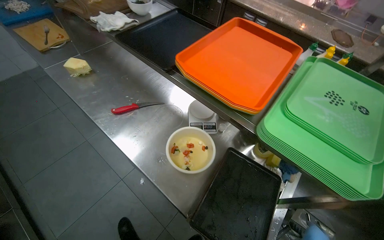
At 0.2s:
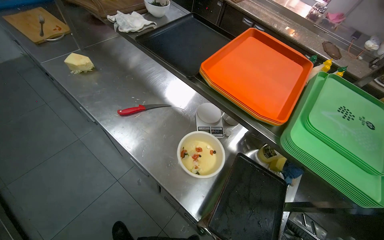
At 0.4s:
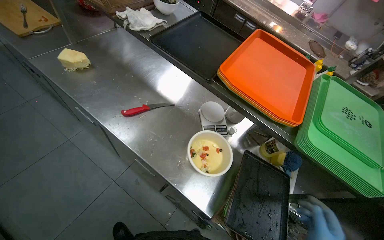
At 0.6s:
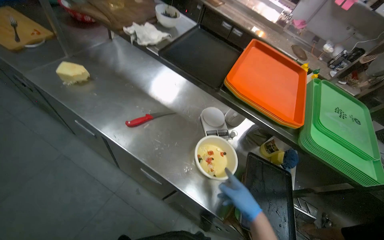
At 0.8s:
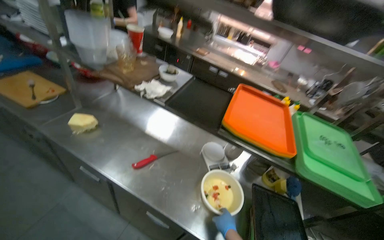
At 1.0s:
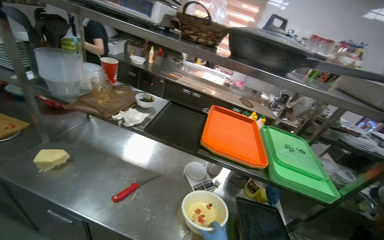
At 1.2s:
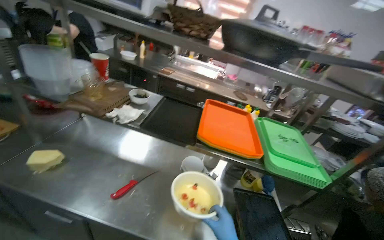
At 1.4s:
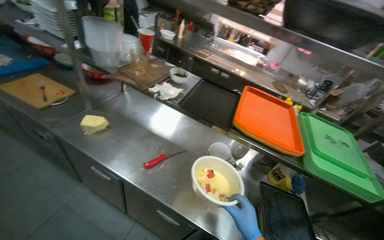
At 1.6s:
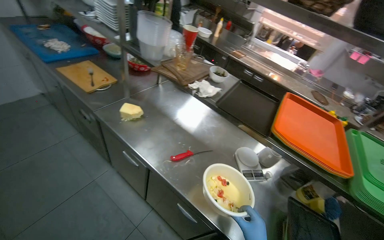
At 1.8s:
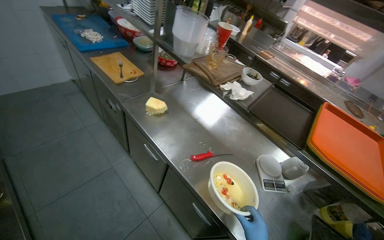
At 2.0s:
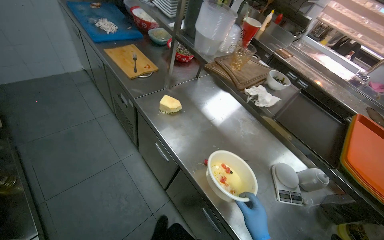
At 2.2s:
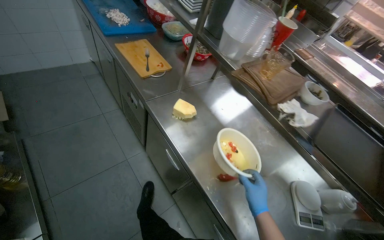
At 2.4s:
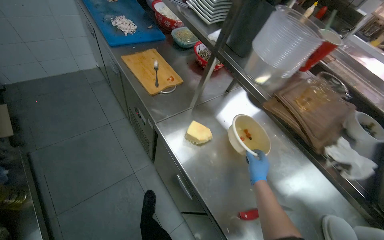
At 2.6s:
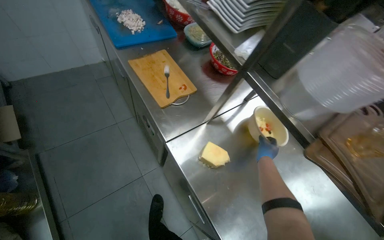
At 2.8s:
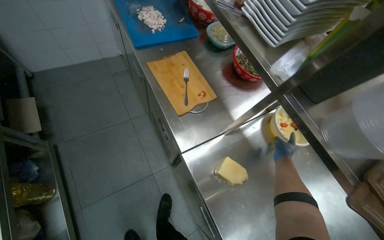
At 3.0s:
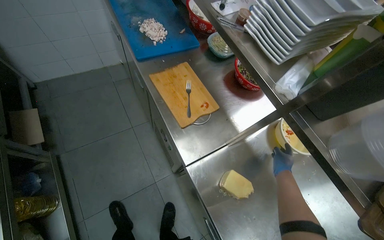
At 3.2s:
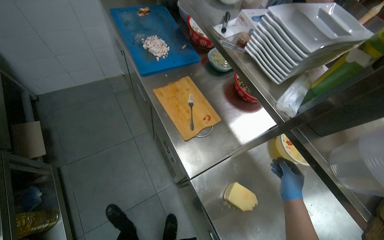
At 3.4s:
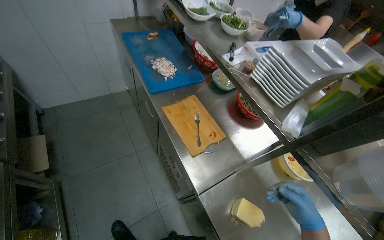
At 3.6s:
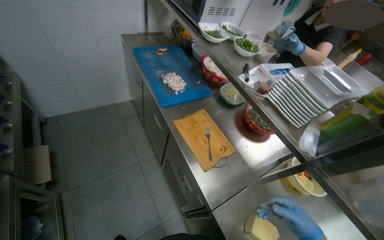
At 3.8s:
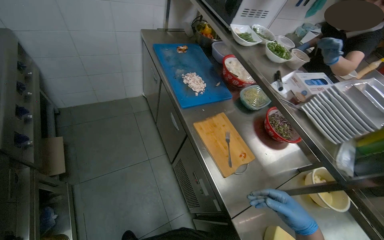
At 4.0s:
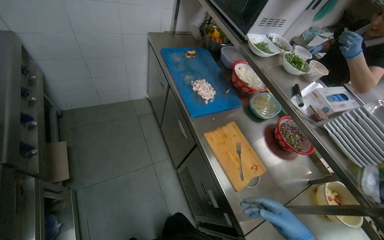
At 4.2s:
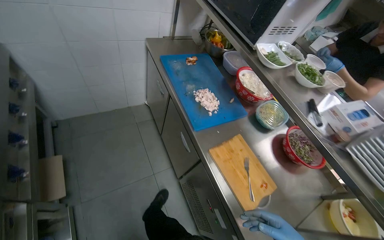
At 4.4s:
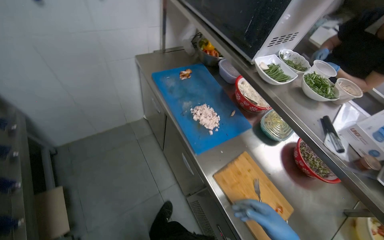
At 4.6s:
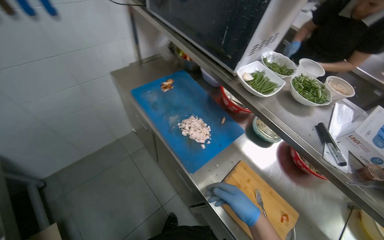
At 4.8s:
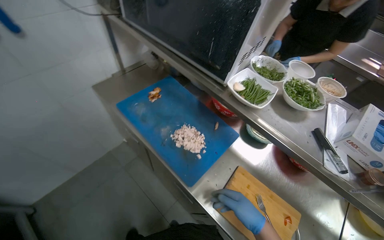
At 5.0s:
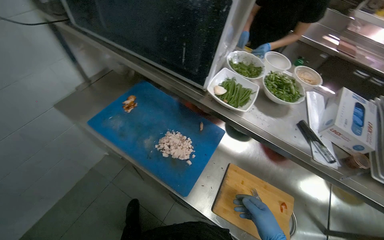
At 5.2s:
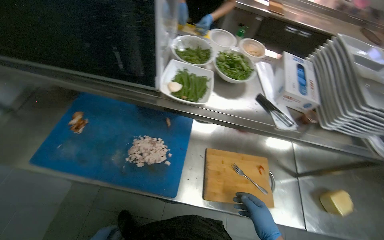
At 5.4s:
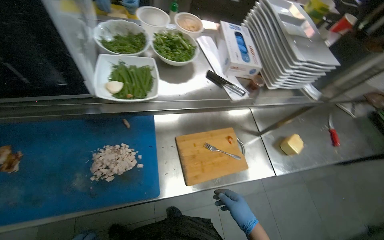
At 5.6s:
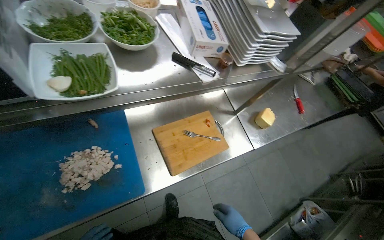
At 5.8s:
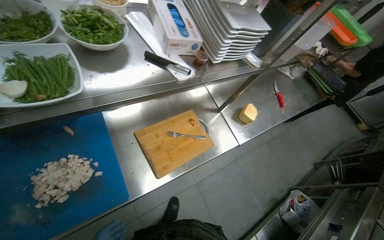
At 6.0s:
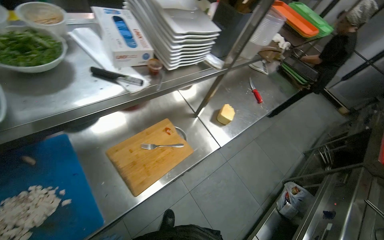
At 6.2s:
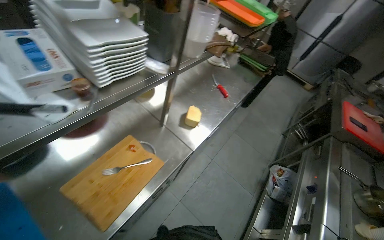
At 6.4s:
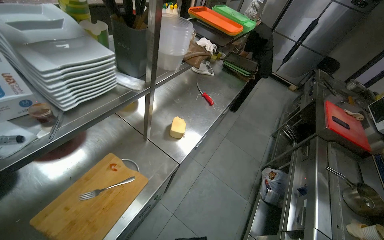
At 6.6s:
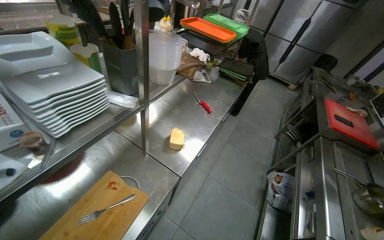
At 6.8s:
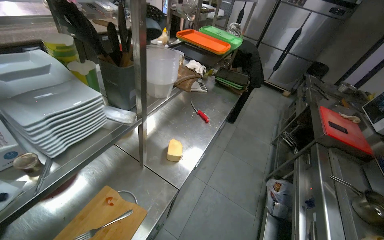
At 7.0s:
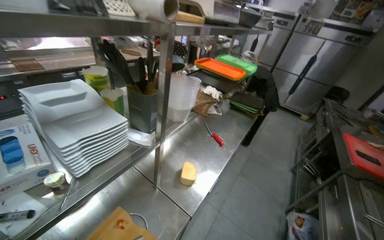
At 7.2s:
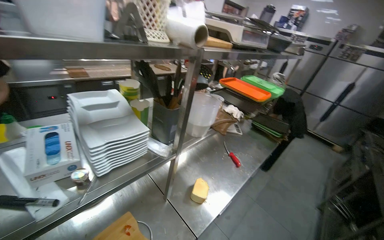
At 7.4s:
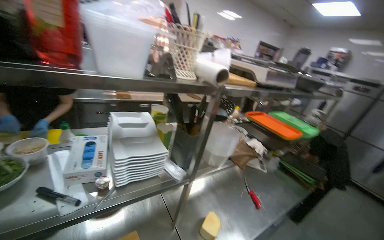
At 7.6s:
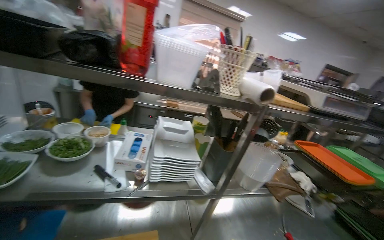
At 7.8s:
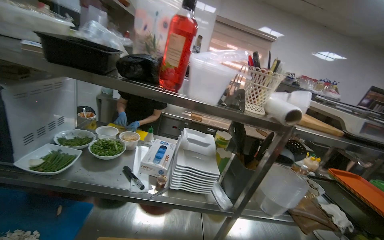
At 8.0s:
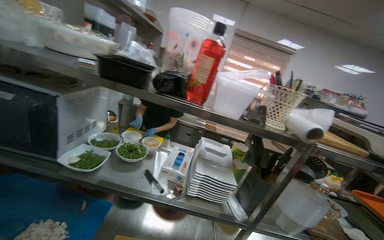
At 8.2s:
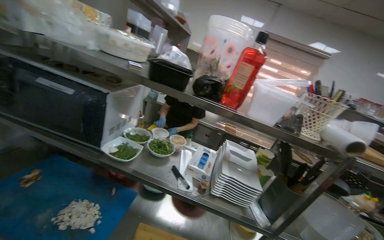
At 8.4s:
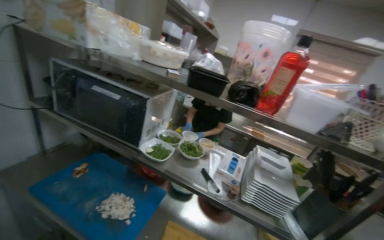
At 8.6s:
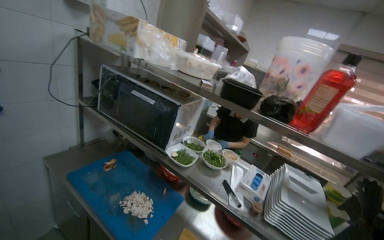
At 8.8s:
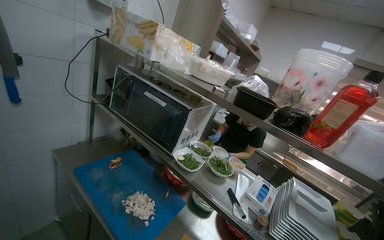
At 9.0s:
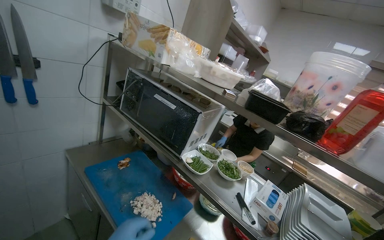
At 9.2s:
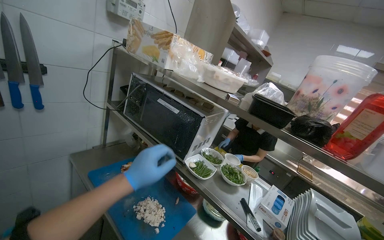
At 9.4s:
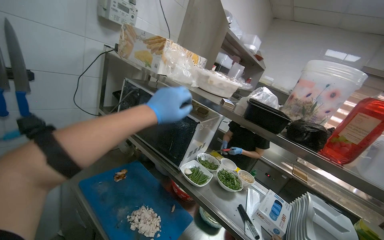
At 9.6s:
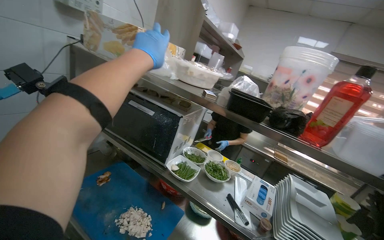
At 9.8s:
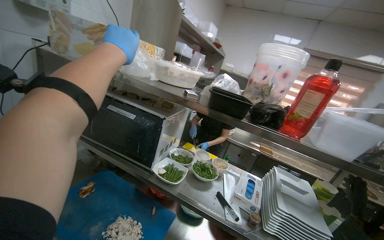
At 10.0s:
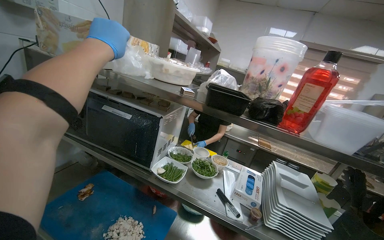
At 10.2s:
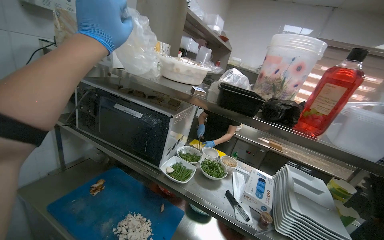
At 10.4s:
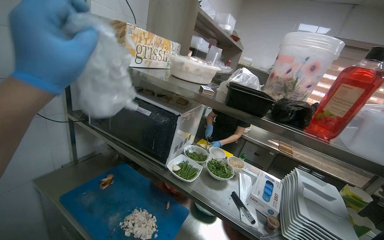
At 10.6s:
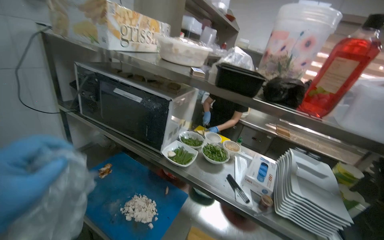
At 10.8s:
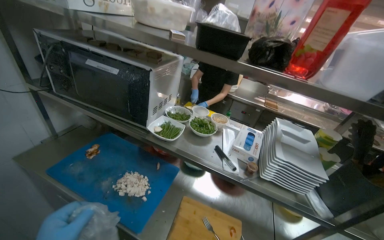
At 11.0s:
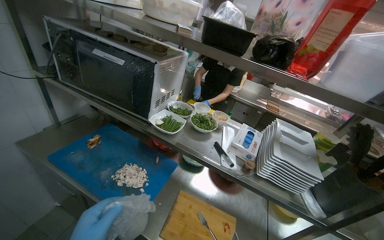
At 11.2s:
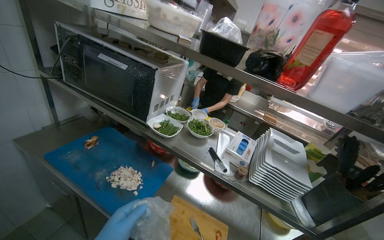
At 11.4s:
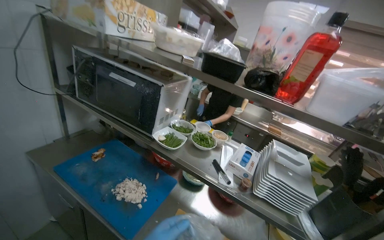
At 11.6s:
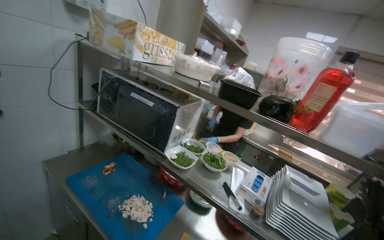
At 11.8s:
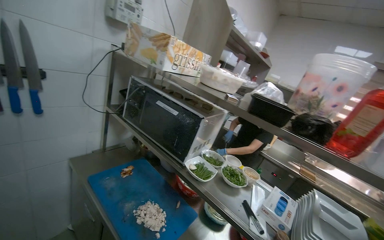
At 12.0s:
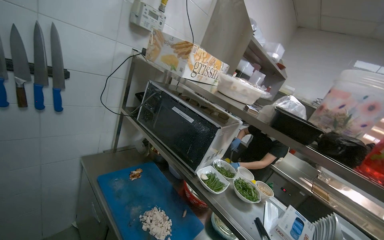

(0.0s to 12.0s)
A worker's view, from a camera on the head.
Job: organizing items.
The whole recording: Bagging and storing cheese. The worker places a block of cheese into a plastic bag and stores it in the refrigerator.
0.0s - 1.6s: The wearer moves to the left, roughly 50 cm.
1.6s - 3.0s: The camera is carried some 70 cm. The wearer looks some 25 degrees further to the left. The view tilts approximately 15 degrees downward.
3.0s - 4.4s: The camera travels some 50 cm.
4.4s - 6.0s: The head turns to the right by approximately 95 degrees. The view tips downward by roughly 20 degrees.
6.0s - 7.6s: The camera is aimed approximately 30 degrees further to the left. The view tips upward by approximately 35 degrees.
7.6s - 9.0s: The head rotates about 50 degrees to the left. The camera pitches upward, by some 15 degrees.

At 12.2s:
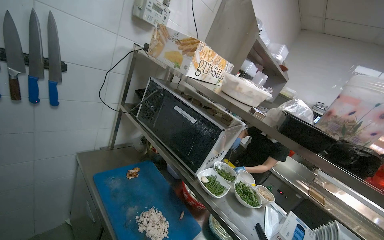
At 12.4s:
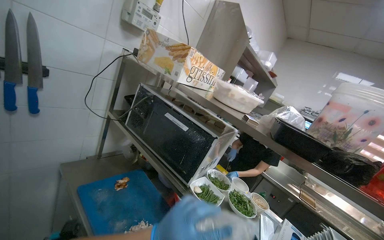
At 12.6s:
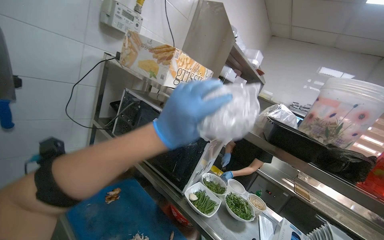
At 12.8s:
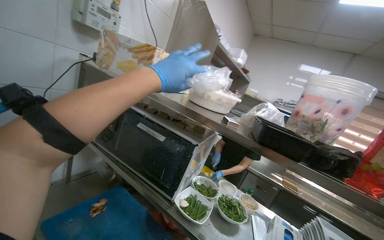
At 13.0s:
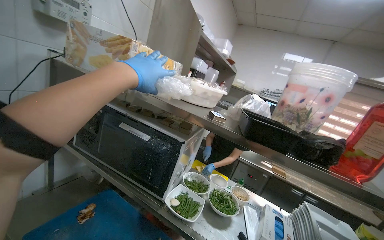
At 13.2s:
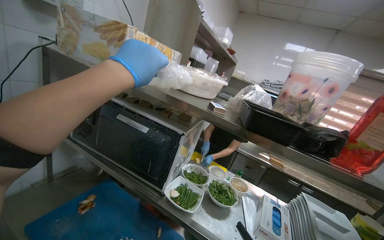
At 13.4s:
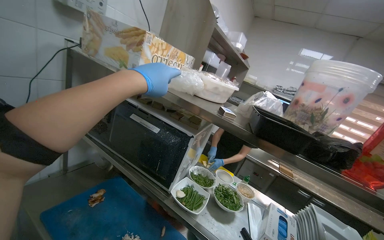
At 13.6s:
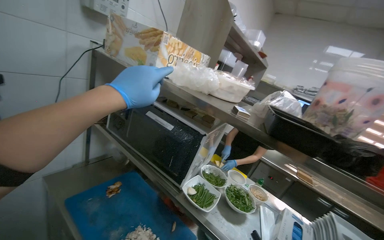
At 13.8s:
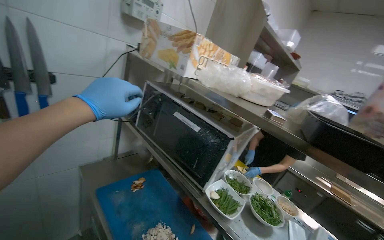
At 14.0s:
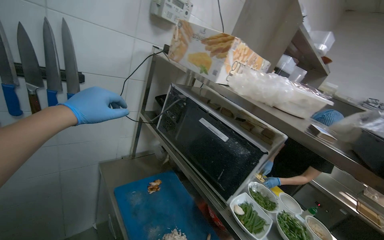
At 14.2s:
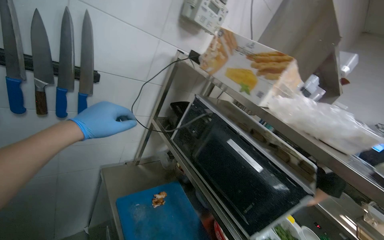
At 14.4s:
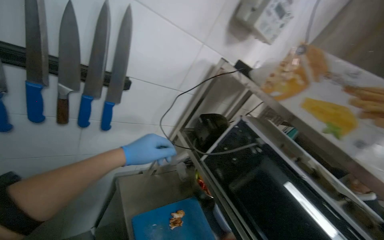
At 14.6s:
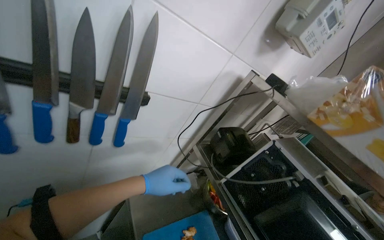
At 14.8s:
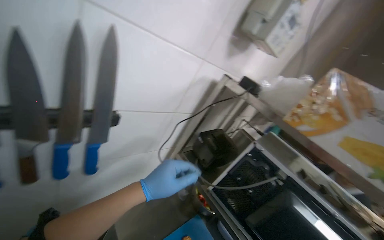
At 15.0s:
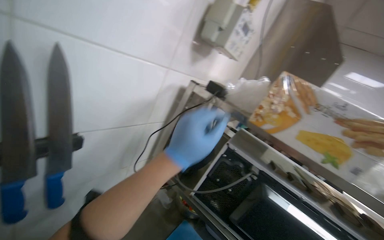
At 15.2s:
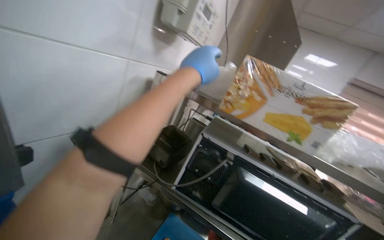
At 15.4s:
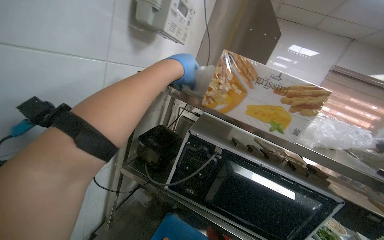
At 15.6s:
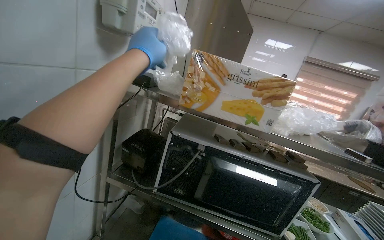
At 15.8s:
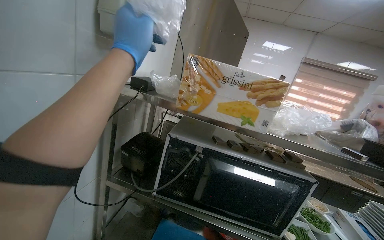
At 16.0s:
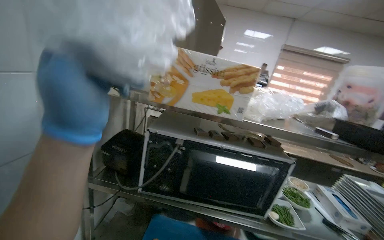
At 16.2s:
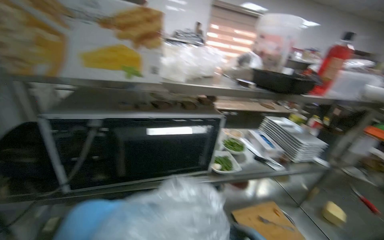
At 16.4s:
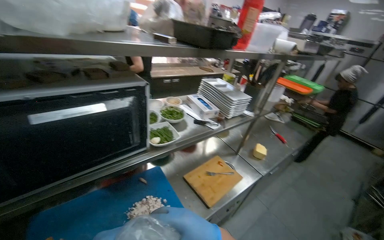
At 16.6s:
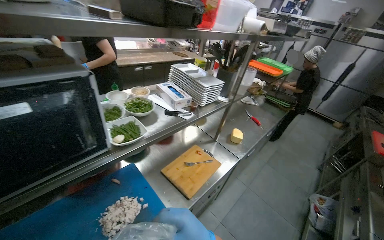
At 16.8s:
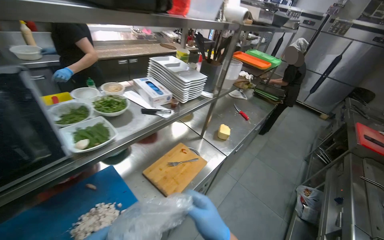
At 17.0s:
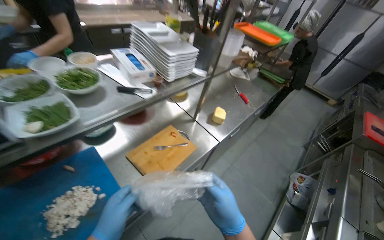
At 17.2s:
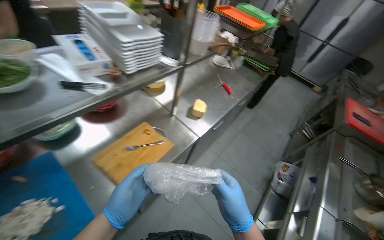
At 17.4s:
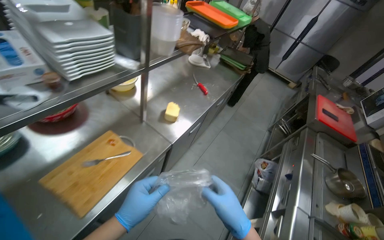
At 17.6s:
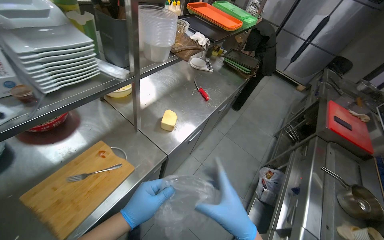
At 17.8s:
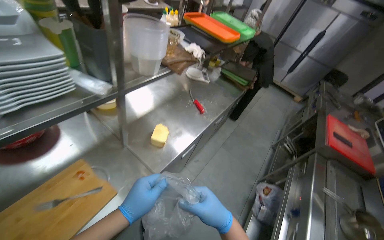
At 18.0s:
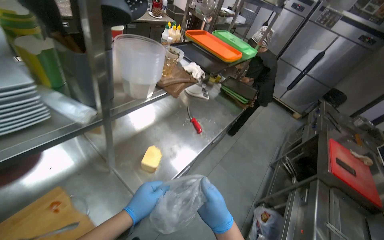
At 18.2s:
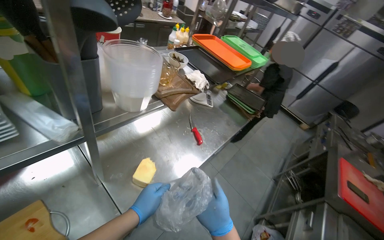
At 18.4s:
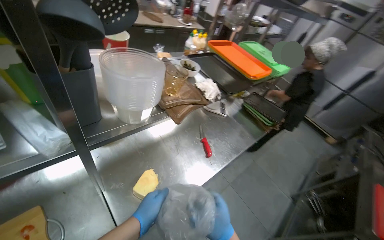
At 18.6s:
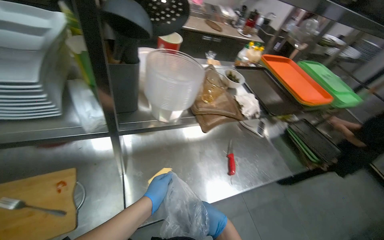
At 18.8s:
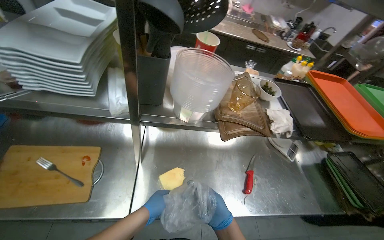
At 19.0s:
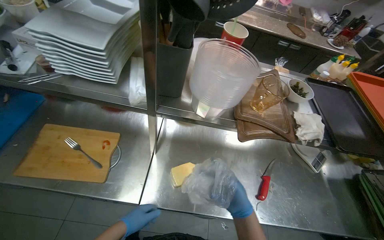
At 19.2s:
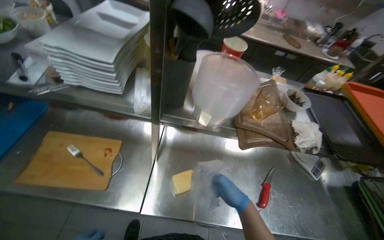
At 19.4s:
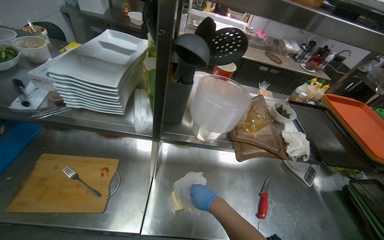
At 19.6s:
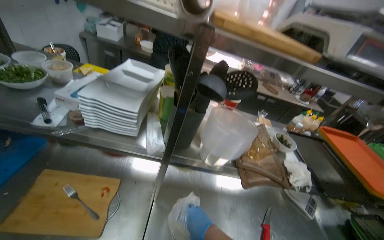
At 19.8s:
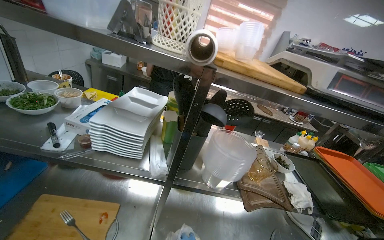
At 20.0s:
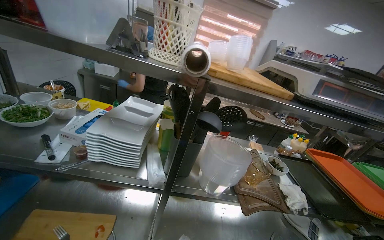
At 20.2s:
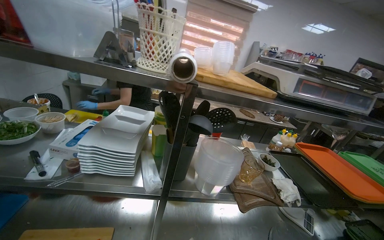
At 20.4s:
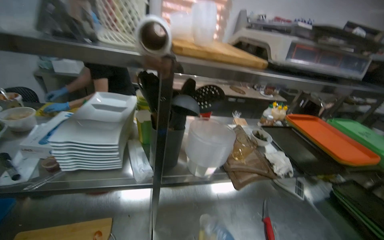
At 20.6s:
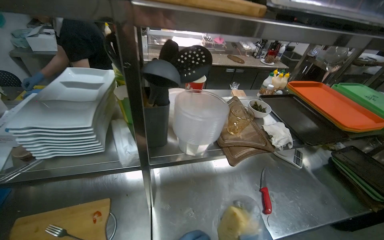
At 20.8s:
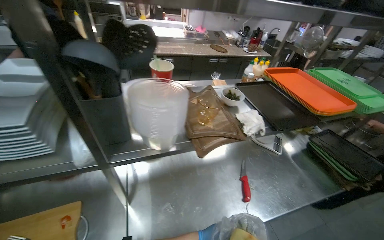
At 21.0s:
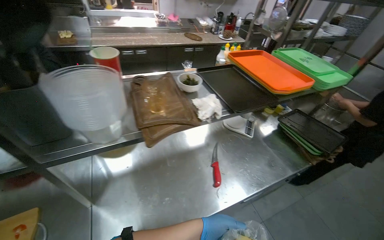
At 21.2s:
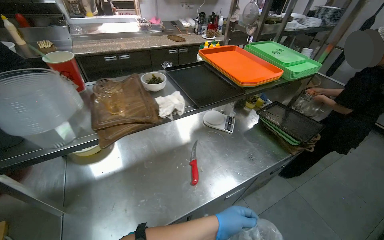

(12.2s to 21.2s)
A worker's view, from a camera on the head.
Job: organizing items.
The whole recording: Bagging and storing cheese. The worker places a block of cheese into a plastic bag and stores it in the refrigerator.
13.8s - 15.2s: The head travels approximately 50 cm. The camera is aimed about 20 degrees further to the right.
15.2s - 16.6s: The wearer looks approximately 70 degrees further to the right. The view tips downward by roughly 30 degrees.
16.6s - 18.2s: The camera travels roughly 80 cm.
18.2s - 19.8s: The head rotates approximately 50 degrees to the left. The wearer looks some 30 degrees further upward.
19.8s - 21.2s: The wearer moves roughly 1.5 m. The wearer's head swings some 55 degrees to the right. The camera pitches downward, by approximately 30 degrees.
